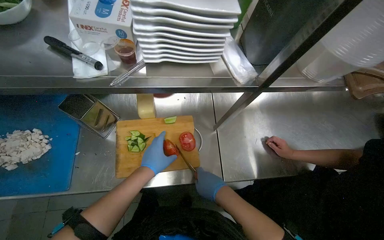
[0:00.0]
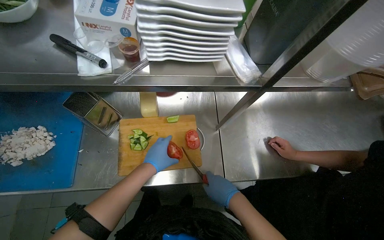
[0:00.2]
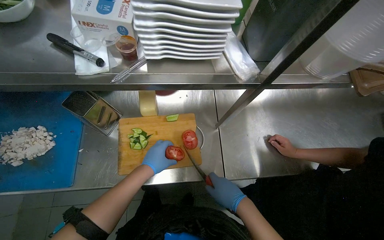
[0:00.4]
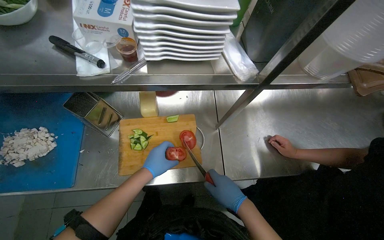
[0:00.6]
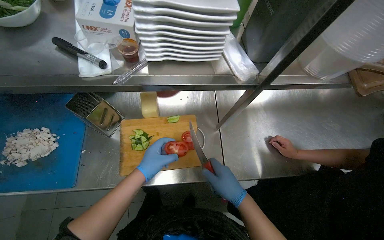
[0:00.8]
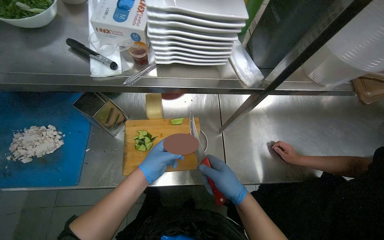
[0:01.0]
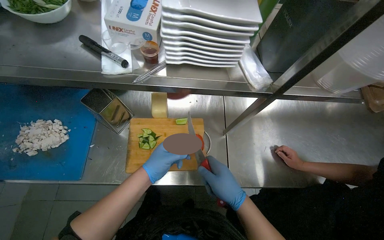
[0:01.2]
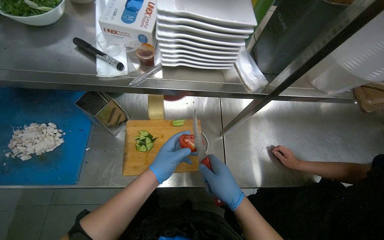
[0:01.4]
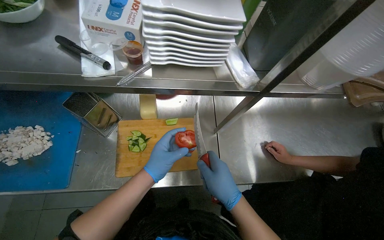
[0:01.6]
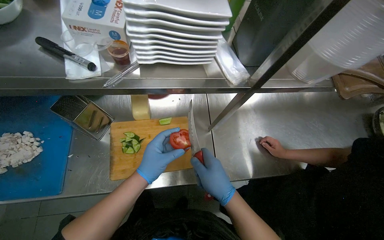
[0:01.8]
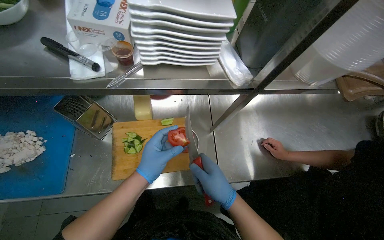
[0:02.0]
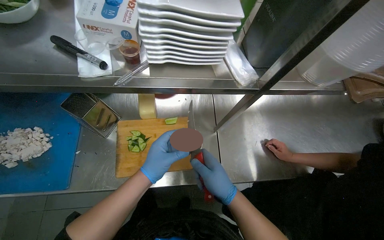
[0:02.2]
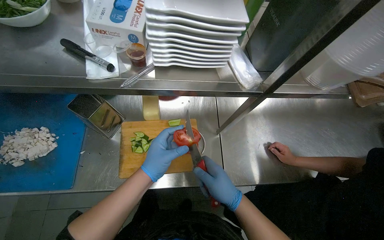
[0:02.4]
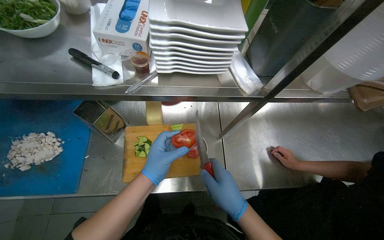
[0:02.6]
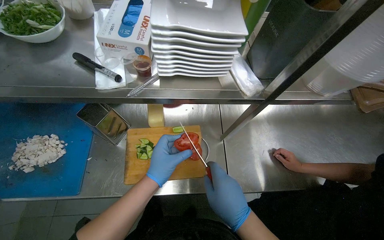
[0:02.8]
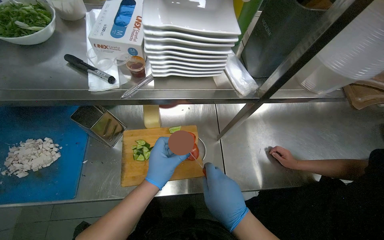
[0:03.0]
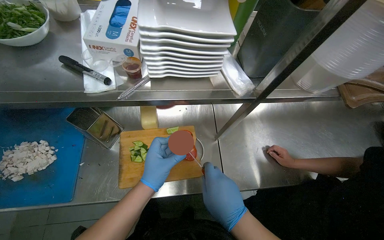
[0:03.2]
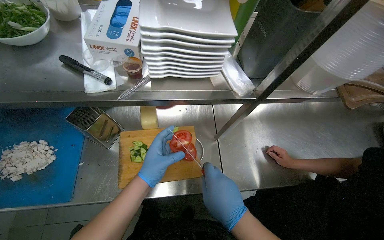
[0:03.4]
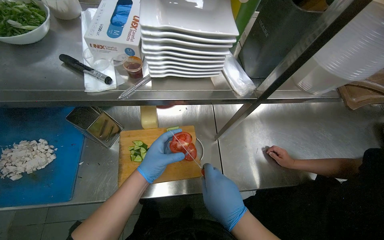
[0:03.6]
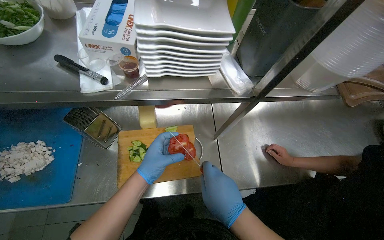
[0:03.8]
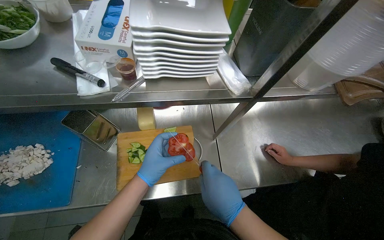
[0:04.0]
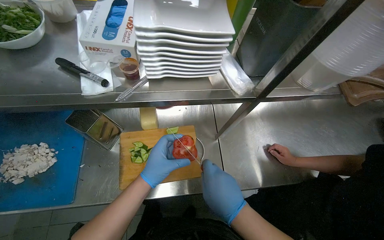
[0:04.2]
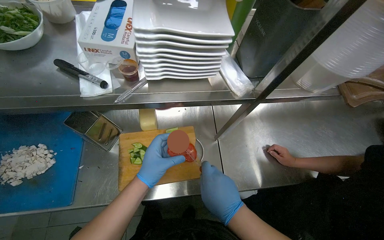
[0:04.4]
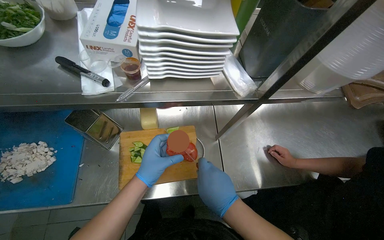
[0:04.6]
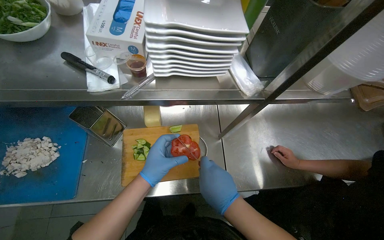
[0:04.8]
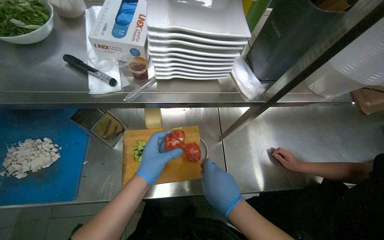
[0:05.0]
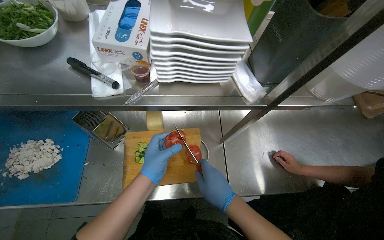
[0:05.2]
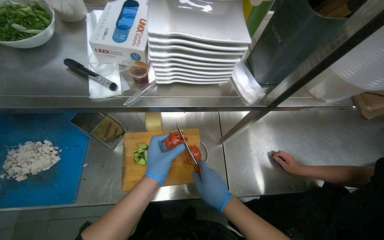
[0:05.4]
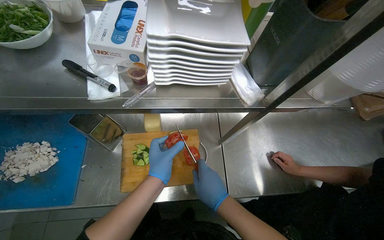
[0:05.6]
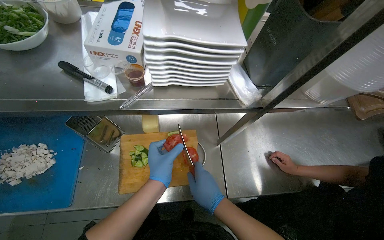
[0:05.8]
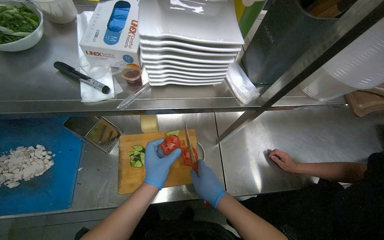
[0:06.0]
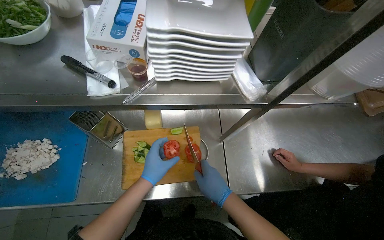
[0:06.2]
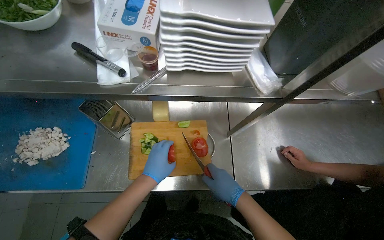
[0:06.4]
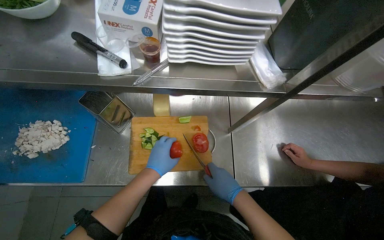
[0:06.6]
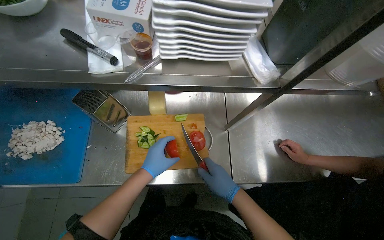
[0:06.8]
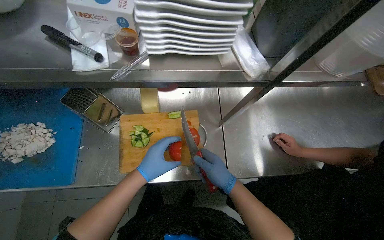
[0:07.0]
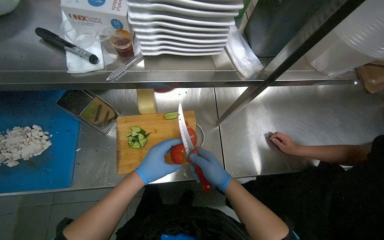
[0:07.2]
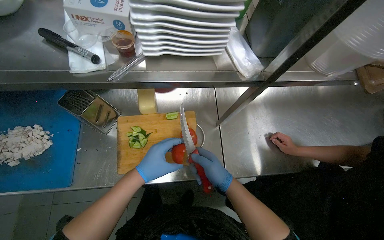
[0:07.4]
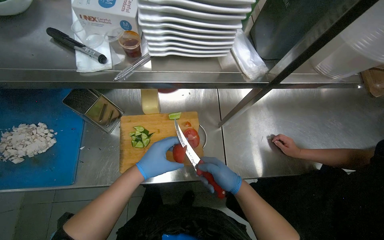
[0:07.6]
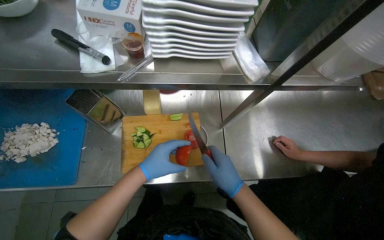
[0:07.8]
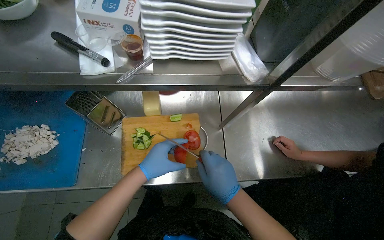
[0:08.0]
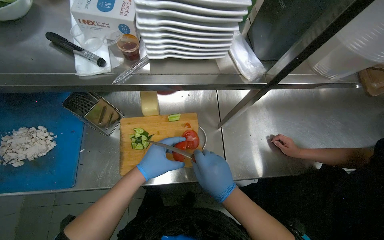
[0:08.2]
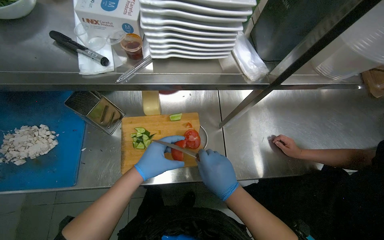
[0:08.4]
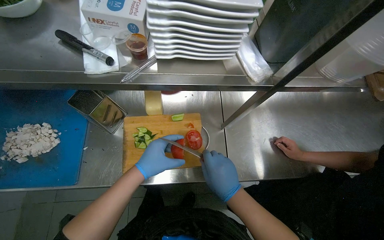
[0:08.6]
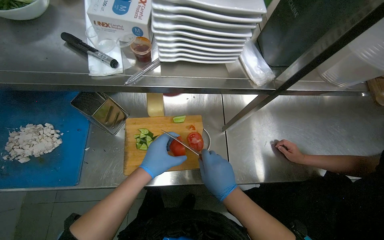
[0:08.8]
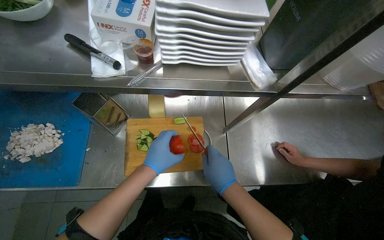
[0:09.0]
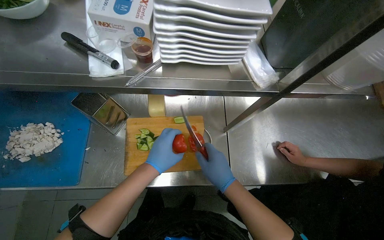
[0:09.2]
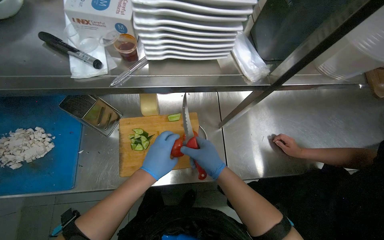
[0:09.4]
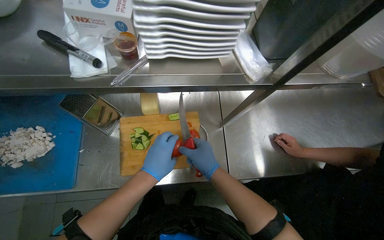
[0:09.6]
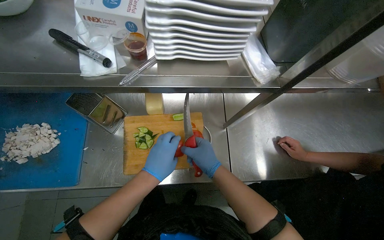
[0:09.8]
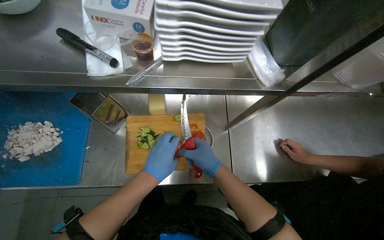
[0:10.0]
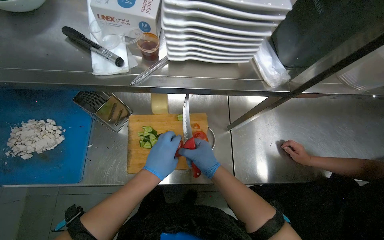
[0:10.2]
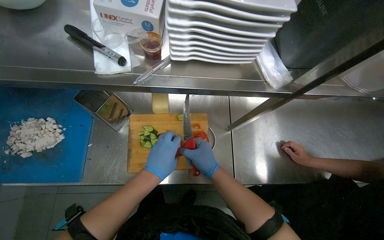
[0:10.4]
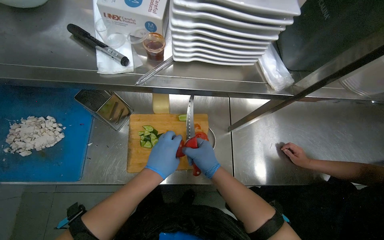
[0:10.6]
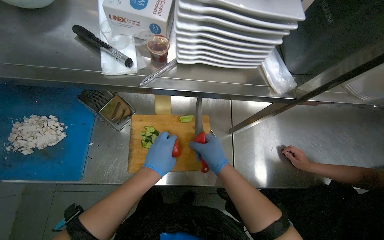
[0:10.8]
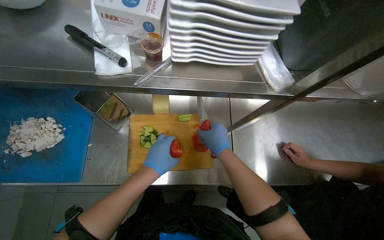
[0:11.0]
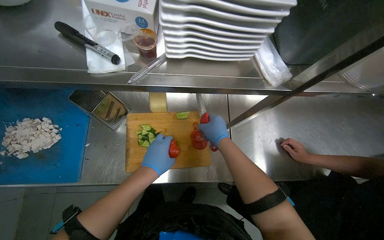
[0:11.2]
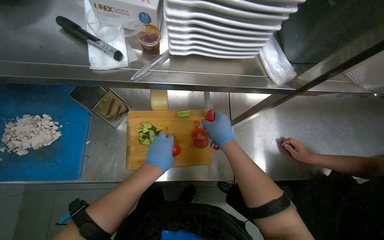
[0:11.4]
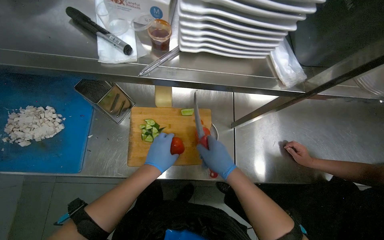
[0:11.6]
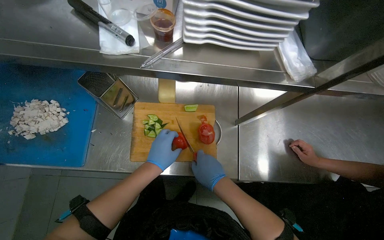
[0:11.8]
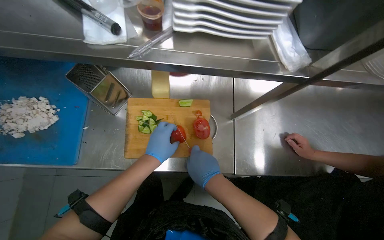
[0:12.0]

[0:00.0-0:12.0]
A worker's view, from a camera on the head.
Job: preparing food.
The whole recording: Chopping tomato. The worker chops a tomato on a wooden cutting board.
0:00.0 to 0:01.6: The right hand travels nearer to the camera by some 10 cm.
0:01.6 to 0:04.4: The hands are busy where they are.
0:04.4 to 0:06.0: The right hand goes approximately 10 cm farther from the camera.
0:06.0 to 0:10.4: The hands stay close to where they were, moving slightly.
0:10.4 to 0:12.0: The hands stay close to where they were, moving slightly.

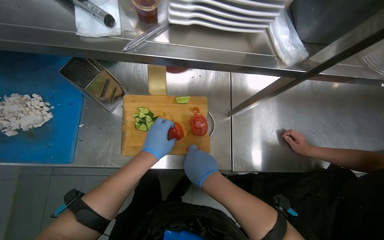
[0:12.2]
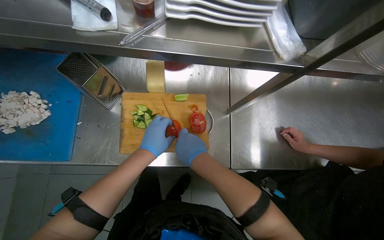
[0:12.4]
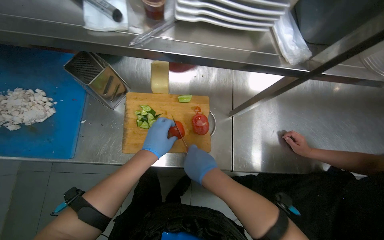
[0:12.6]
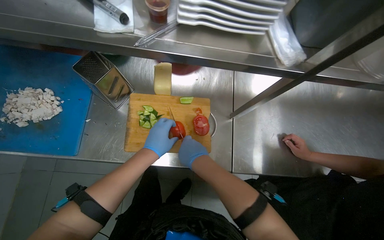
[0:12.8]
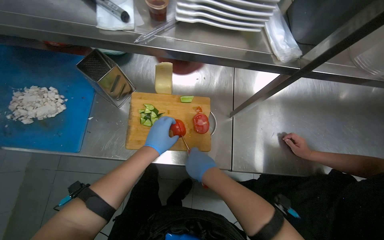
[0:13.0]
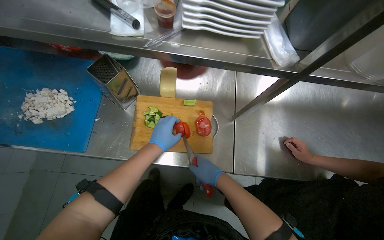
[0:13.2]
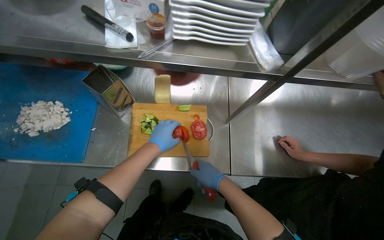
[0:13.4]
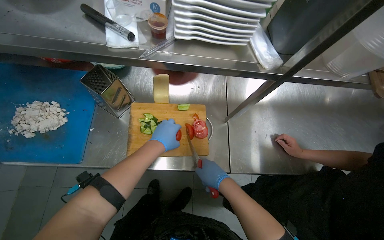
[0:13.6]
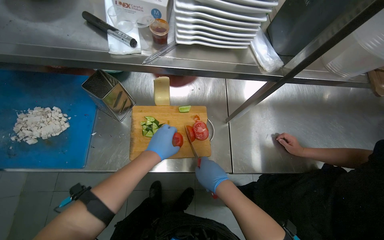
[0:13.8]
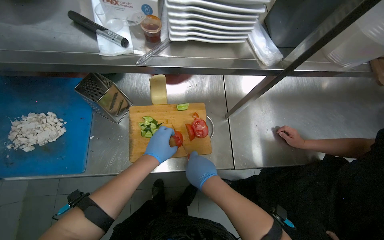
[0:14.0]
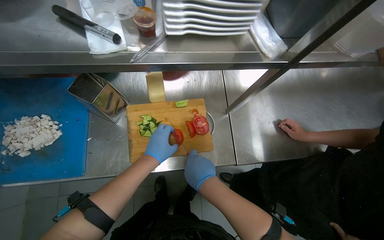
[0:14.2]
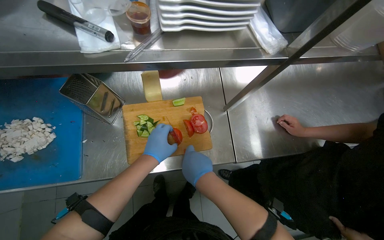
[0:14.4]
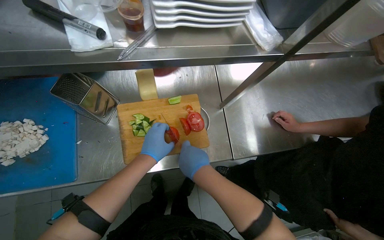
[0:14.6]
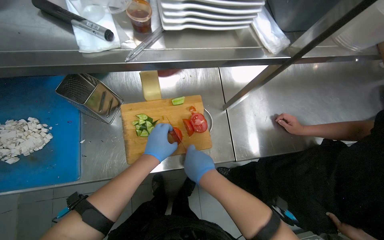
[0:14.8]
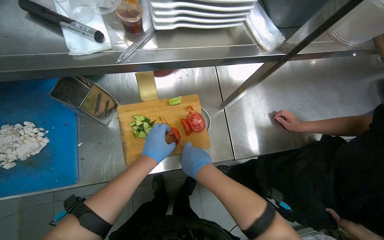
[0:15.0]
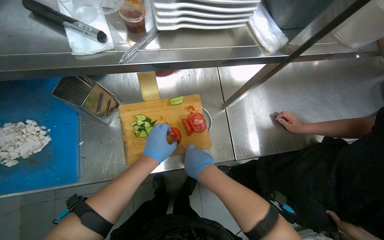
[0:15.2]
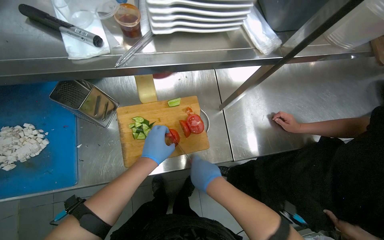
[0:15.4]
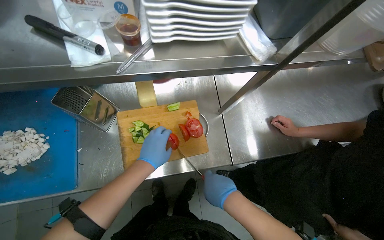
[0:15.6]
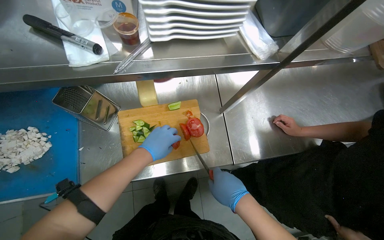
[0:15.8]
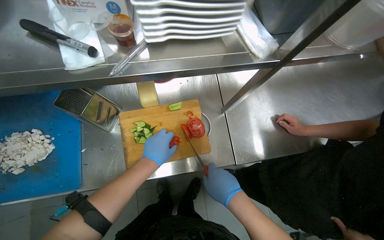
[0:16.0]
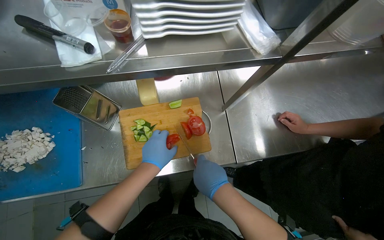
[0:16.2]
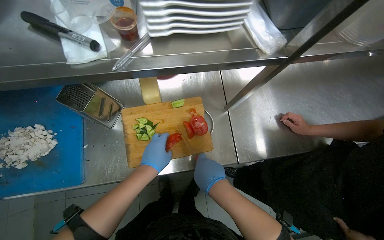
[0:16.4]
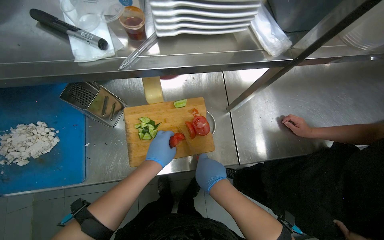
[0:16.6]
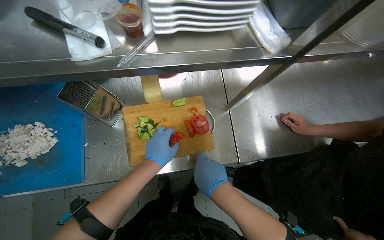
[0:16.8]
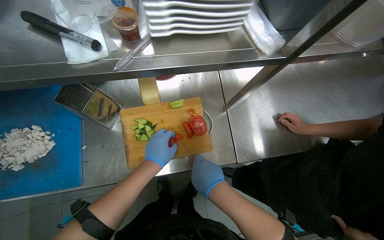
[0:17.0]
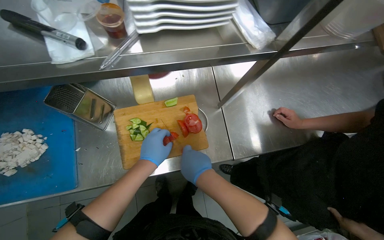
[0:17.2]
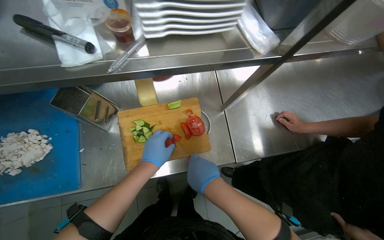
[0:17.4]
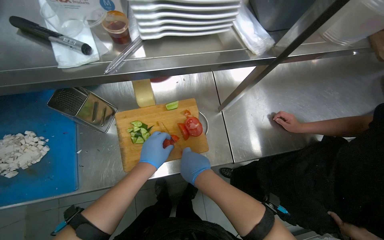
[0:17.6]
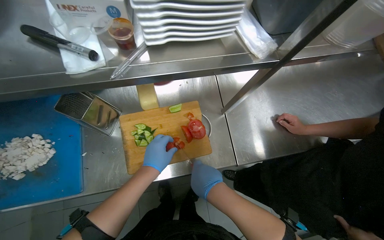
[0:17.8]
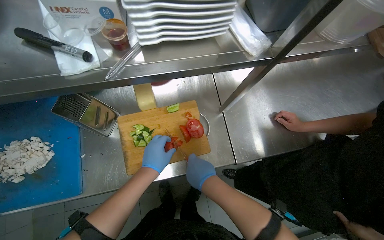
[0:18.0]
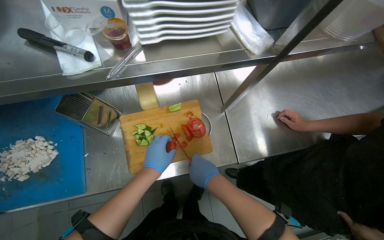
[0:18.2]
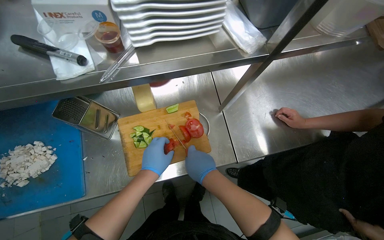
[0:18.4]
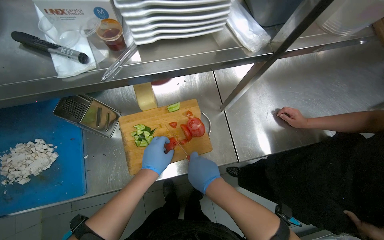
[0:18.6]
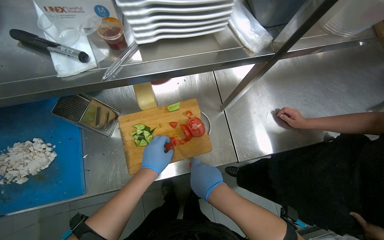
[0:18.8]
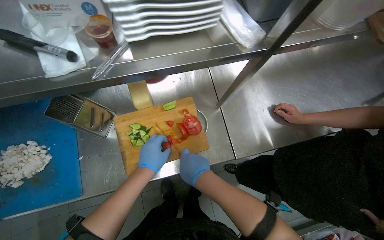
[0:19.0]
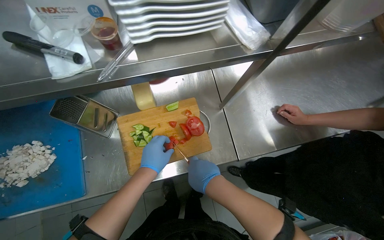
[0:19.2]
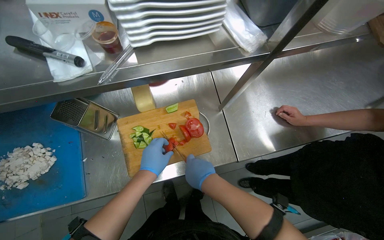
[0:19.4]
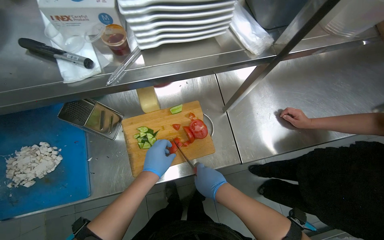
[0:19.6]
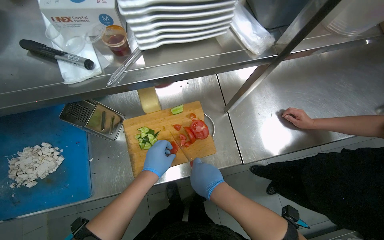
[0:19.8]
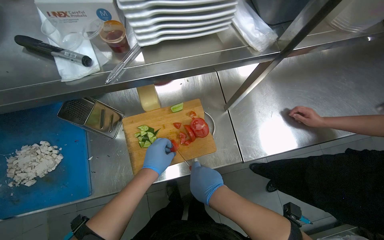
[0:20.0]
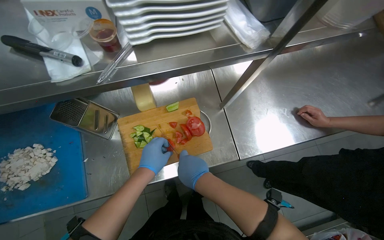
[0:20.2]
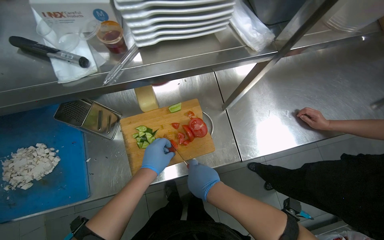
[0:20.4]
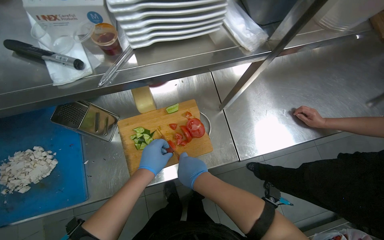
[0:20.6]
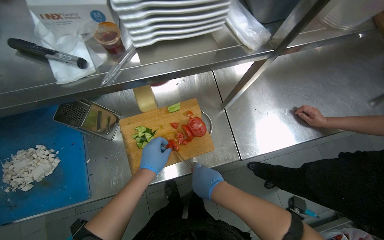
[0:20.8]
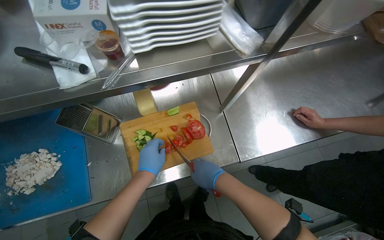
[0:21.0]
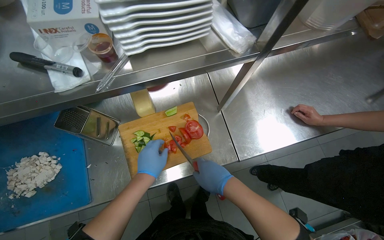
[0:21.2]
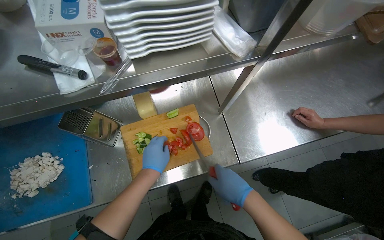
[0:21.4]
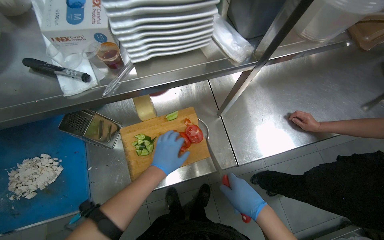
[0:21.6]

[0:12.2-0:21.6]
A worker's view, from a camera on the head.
Job: preparing food.
The whole recording: Chopping tomato. The worker chops a tomato on a wooden cutting board.
0:13.8 to 0:18.4: The hands are busy where they are.
0:18.4 to 0:20.0: The hands are busy where they are.
0:20.0 to 0:21.6: The right hand moves to the right, roughly 15 cm.
